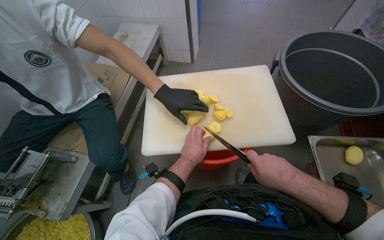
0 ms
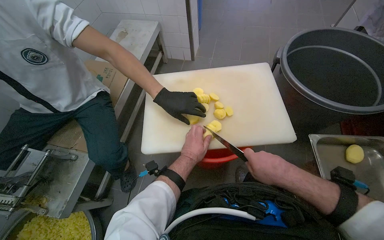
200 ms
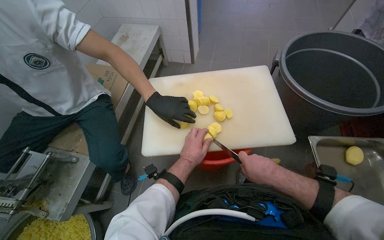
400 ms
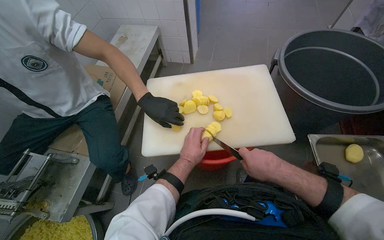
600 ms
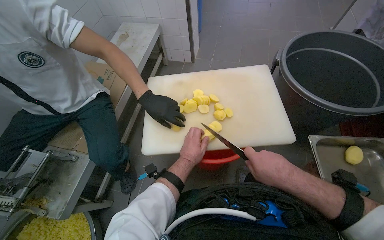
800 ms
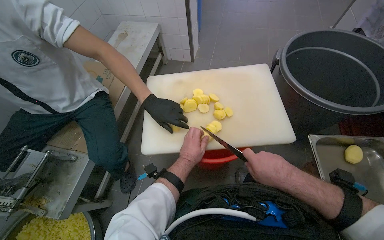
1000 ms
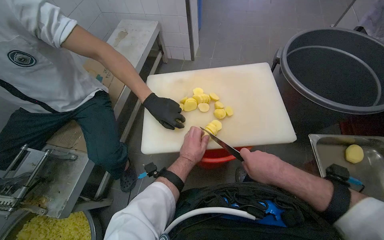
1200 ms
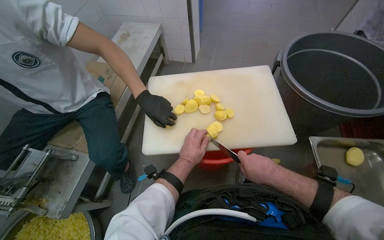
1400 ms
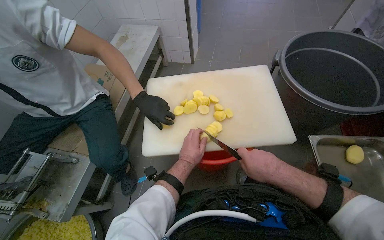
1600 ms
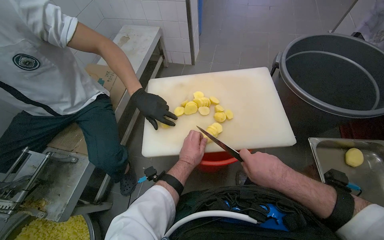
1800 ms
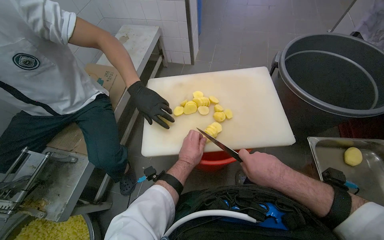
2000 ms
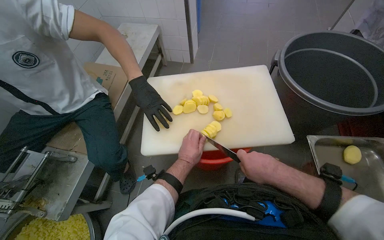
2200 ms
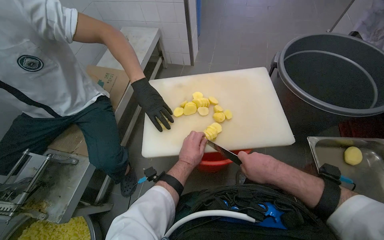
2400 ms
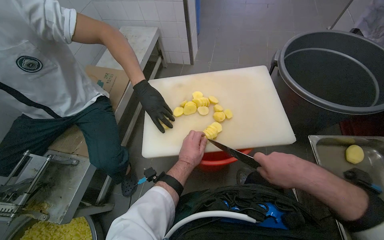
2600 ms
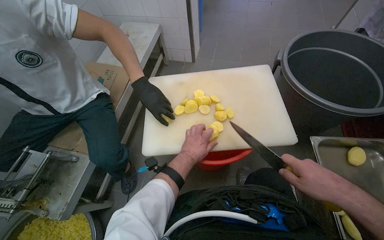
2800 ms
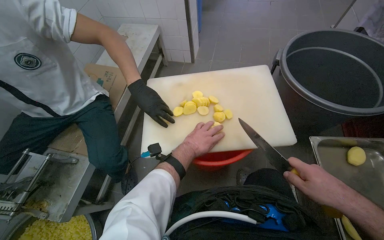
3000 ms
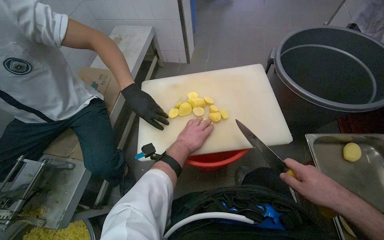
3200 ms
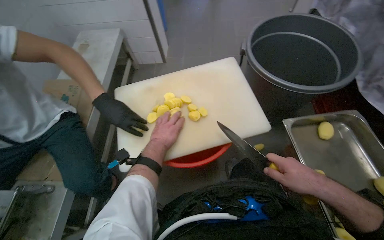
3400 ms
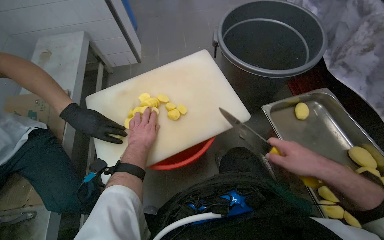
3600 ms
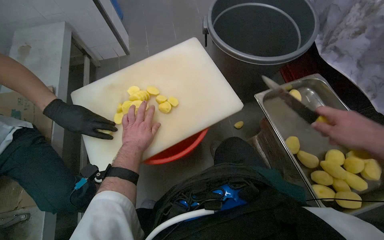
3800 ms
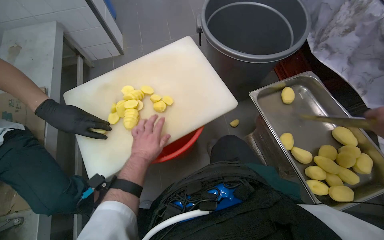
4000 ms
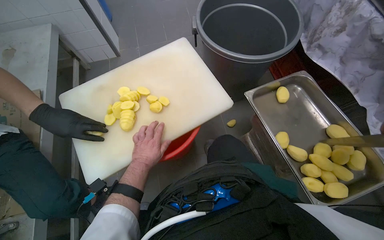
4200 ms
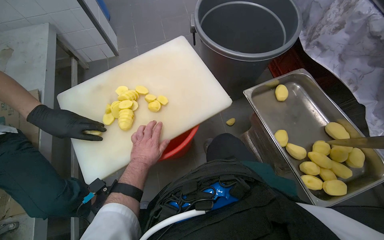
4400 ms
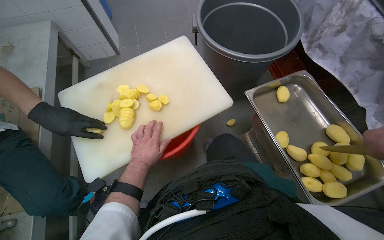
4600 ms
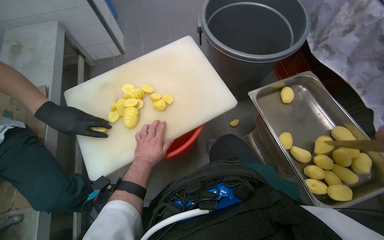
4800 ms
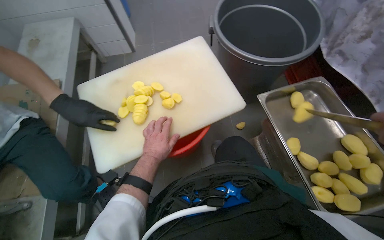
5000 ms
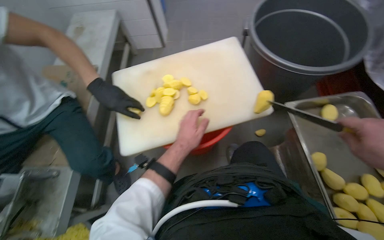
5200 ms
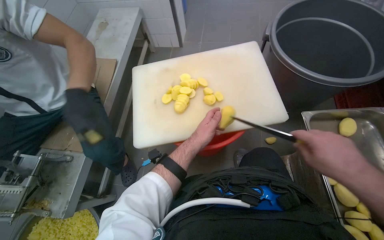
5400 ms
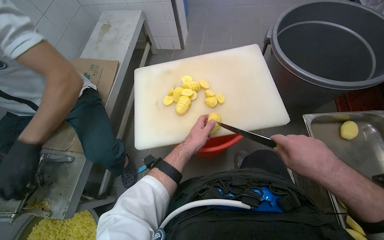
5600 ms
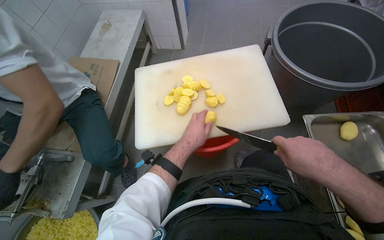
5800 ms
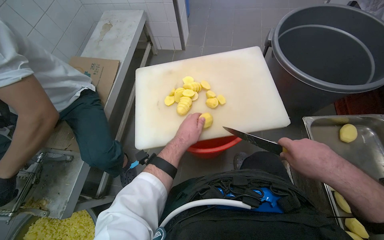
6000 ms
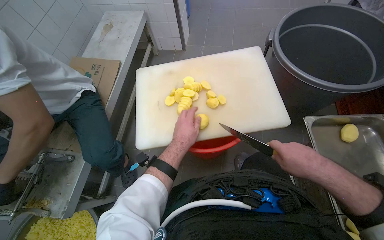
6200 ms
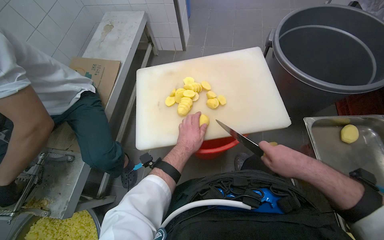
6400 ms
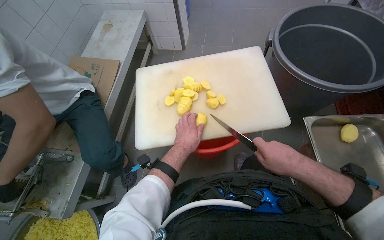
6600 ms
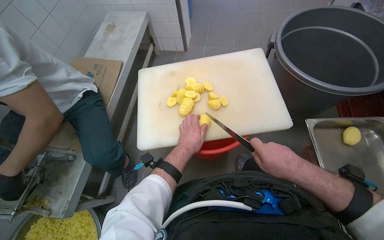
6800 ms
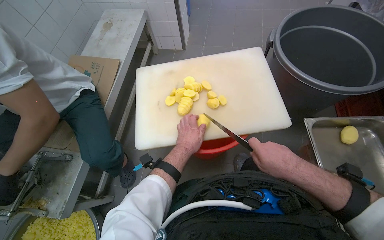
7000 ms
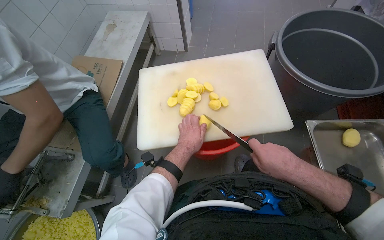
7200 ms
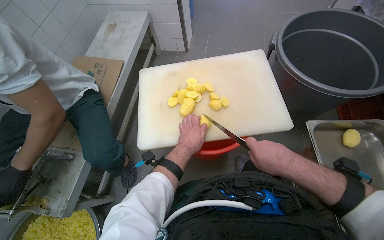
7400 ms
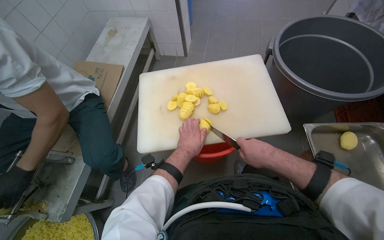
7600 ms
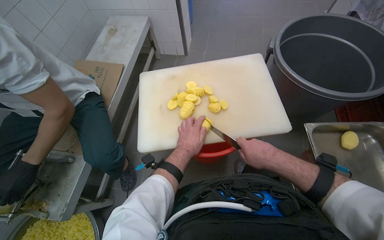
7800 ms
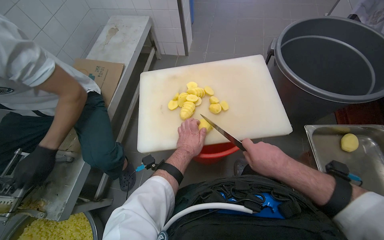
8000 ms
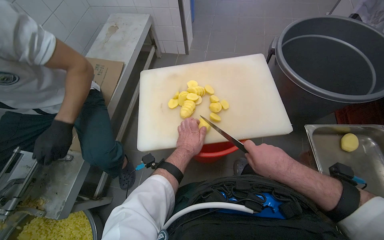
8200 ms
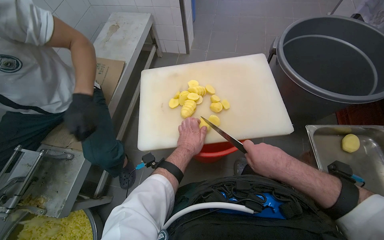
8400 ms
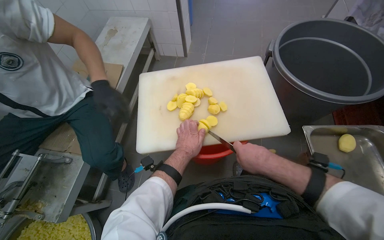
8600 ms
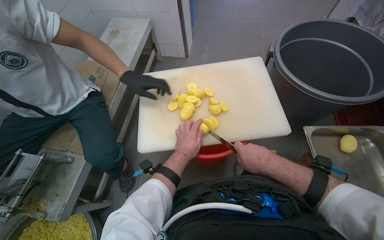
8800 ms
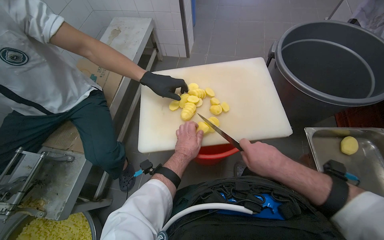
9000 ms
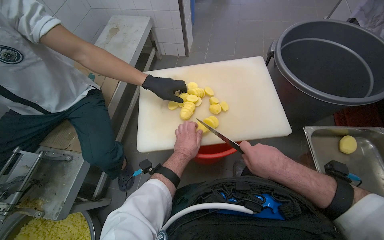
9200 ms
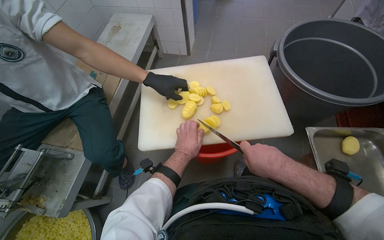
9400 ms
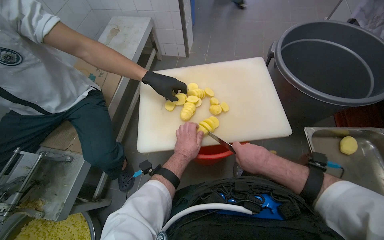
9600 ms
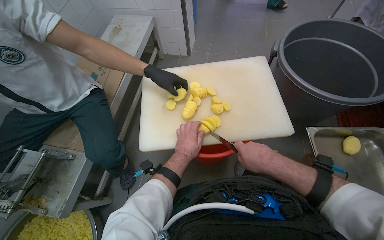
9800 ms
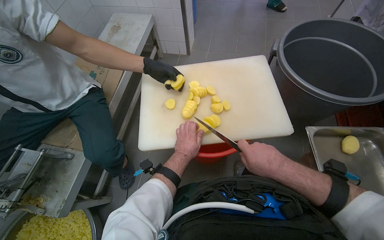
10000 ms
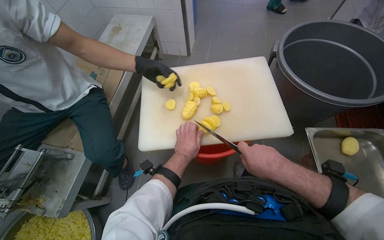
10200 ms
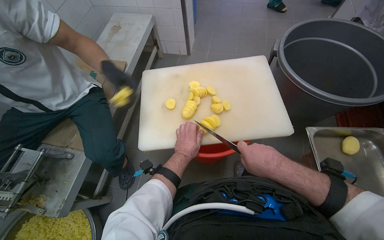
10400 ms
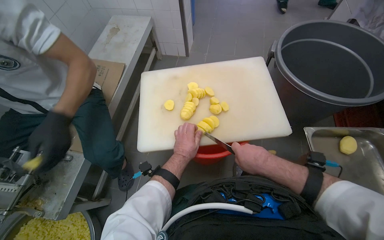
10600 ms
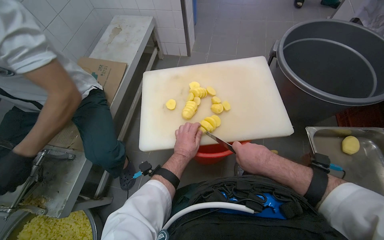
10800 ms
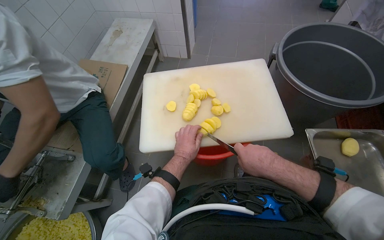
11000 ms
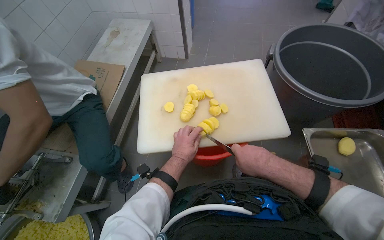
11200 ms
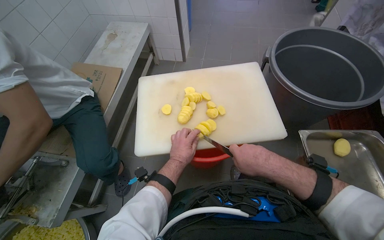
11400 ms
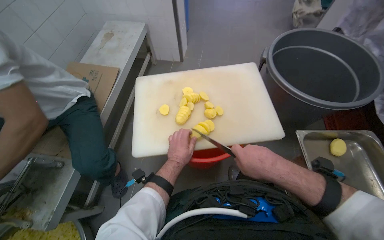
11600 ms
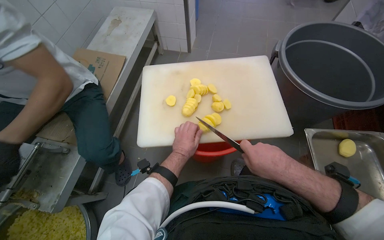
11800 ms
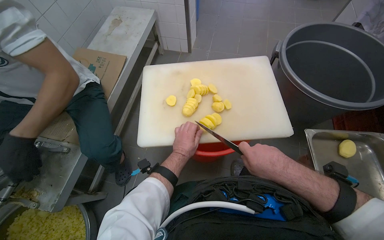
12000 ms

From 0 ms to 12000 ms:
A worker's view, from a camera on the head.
Job: preparing food.
The whole recording: Slicing potatoes on cutting board. The worker slices peeled potatoes on a white cutting board with a knife.
From 0 ms to 1600 ms: The hands stay close to where they were, moving slightly.
From 1600 ms to 3000 ms: The right hand shifts some 15 cm to the right.
From 3000 ms to 4400 ms: The wearer's head swings roughly 25 degrees to the right.
From 4400 ms to 6000 ms: The head rotates roughly 25 degrees to the left. The left hand travels nearer to the camera by roughly 10 cm.
From 6000 ms to 7600 ms: The right hand moves to the left, approximately 10 cm.
From 7600 ms to 12000 ms: The hands work in one place, with small movements.

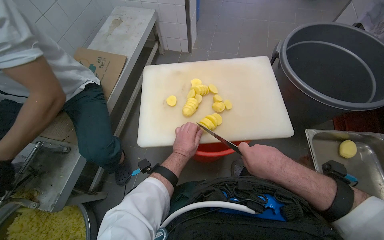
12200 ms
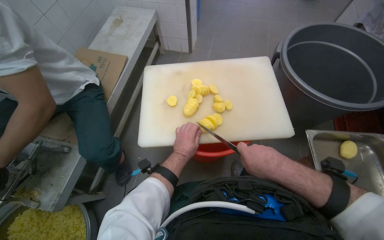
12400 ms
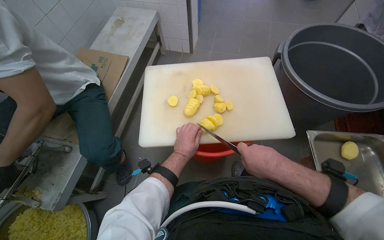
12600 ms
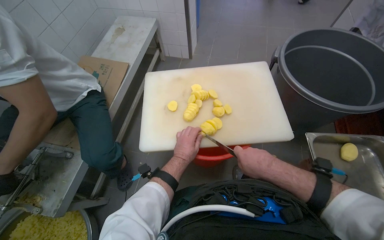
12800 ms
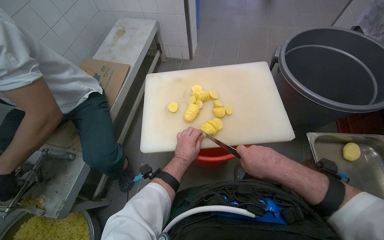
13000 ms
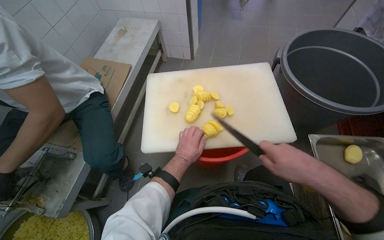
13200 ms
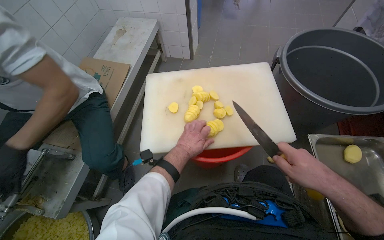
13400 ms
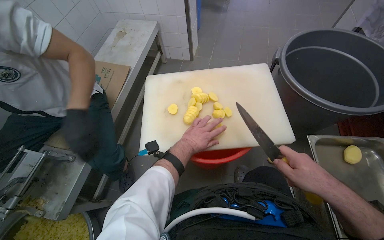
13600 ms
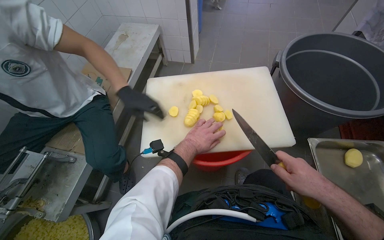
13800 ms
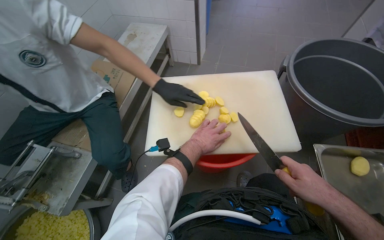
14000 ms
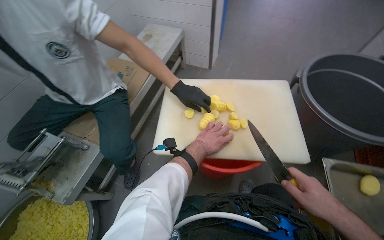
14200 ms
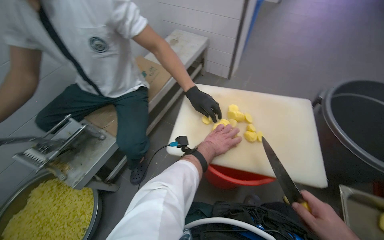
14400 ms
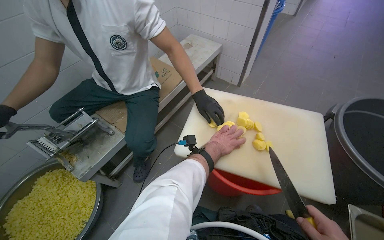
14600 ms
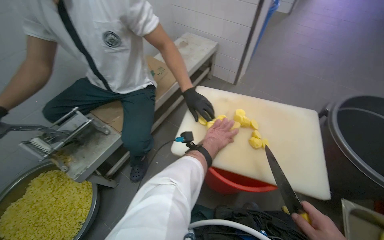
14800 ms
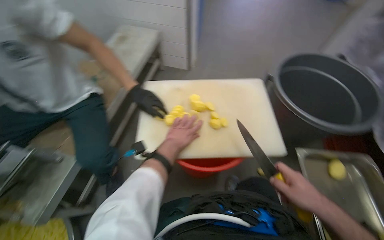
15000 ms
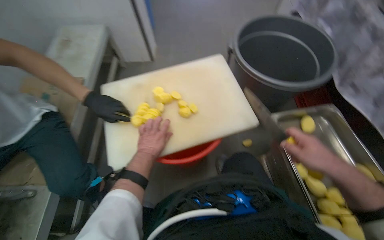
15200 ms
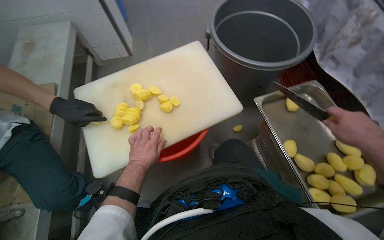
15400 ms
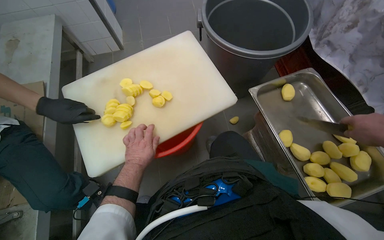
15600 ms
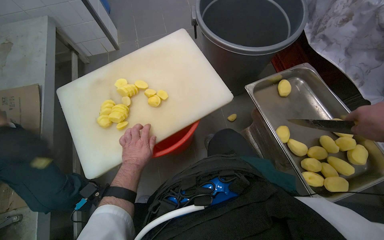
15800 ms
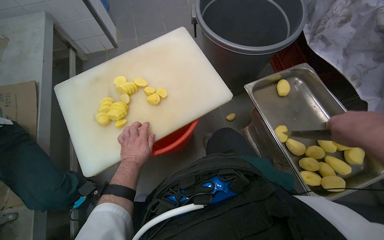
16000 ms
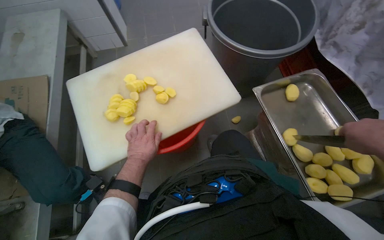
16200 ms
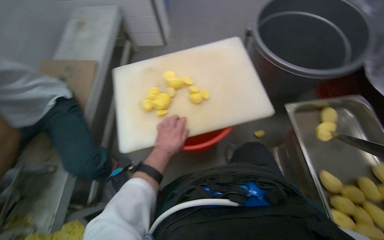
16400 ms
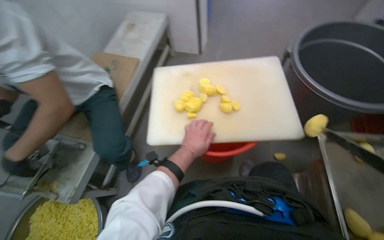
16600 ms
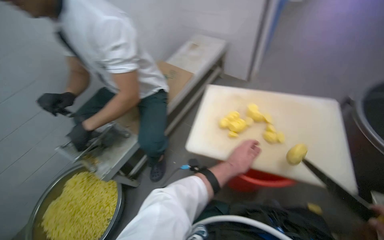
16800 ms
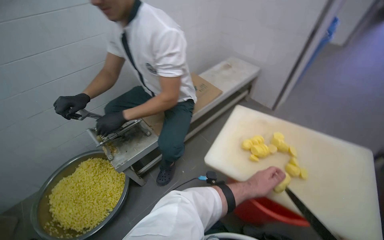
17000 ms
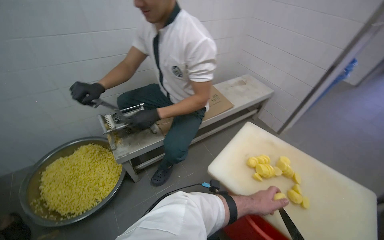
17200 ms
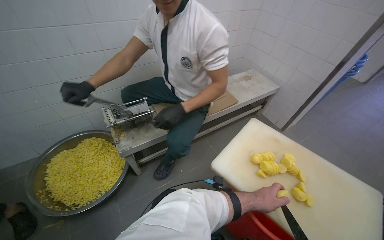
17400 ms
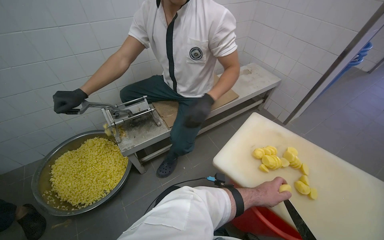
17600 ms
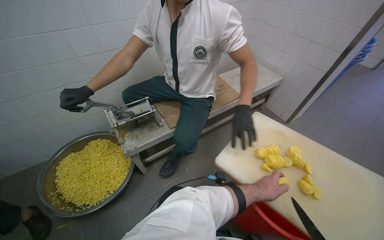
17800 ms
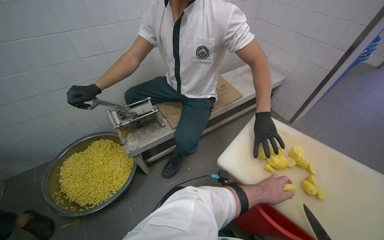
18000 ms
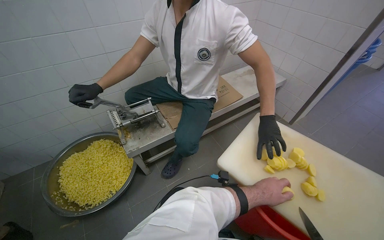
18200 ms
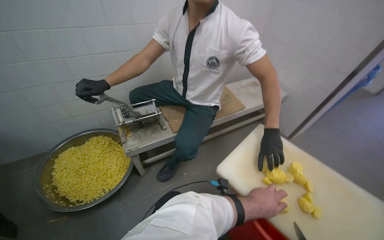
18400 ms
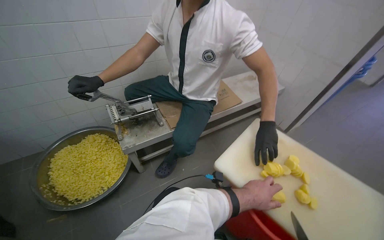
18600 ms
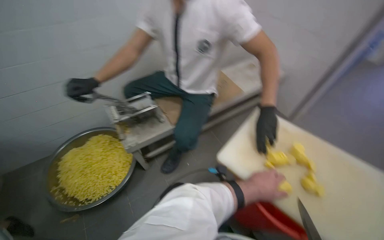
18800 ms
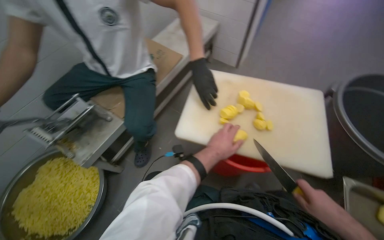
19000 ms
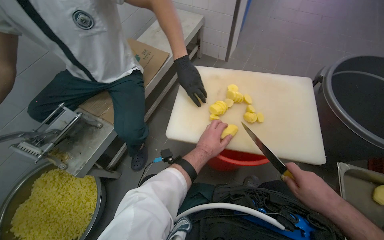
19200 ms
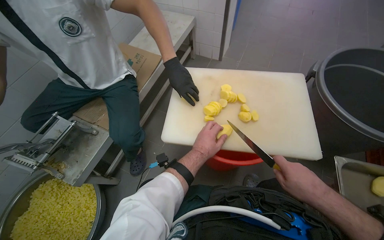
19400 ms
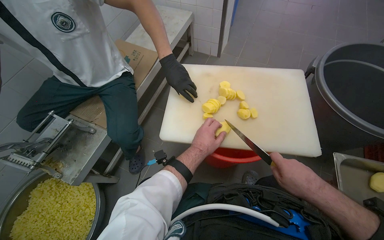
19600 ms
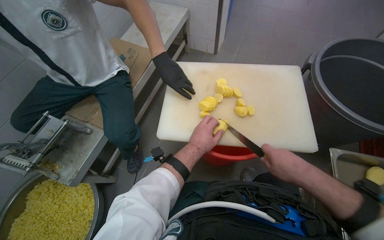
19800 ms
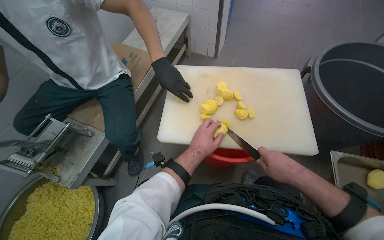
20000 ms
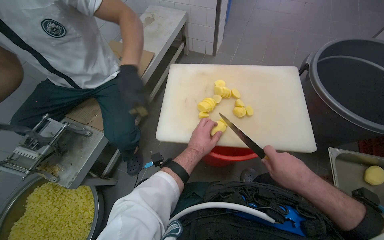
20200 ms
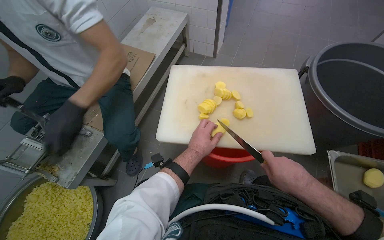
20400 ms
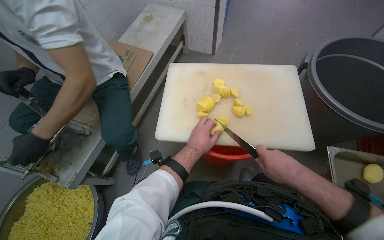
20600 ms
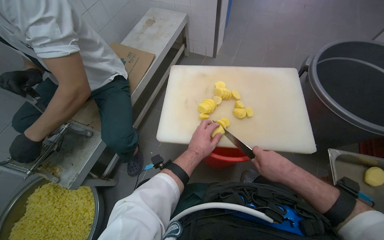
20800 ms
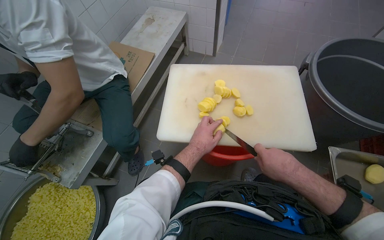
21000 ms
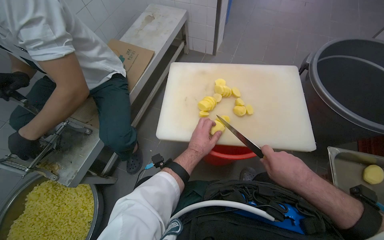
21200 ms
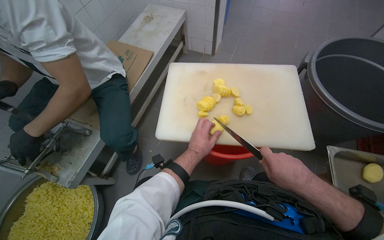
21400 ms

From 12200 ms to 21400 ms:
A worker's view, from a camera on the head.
Job: preparing food.
The whole recording: Slicing potatoes on cutting board. The worker slices peeled potatoes on a white cutting board with a knife.
From 12200 ms to 13800 ms: The right hand heads to the right, covering about 10 cm.
From 15200 ms to 16800 ms: The wearer looks roughly 35 degrees further to the left.
From 16800 ms to 18400 ms: The scene rotates clockwise by about 30 degrees.
From 18400 ms to 19800 ms: The wearer's head swings approximately 40 degrees to the right. The wearer looks about 15 degrees further downward.
From 19800 ms to 21400 ms: The hands are busy where they are.
